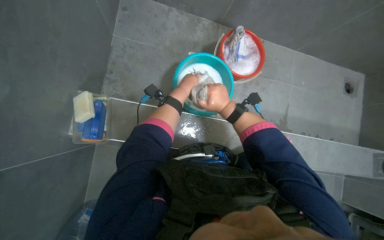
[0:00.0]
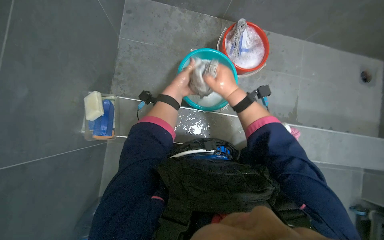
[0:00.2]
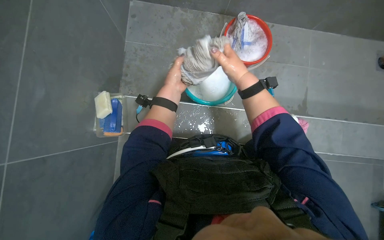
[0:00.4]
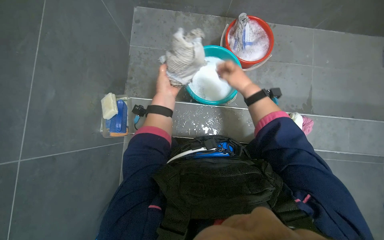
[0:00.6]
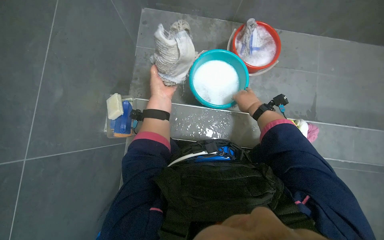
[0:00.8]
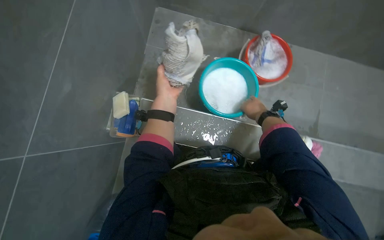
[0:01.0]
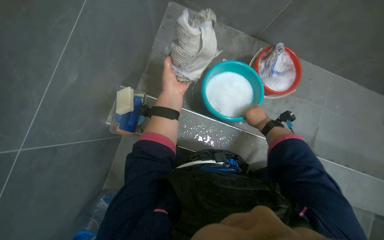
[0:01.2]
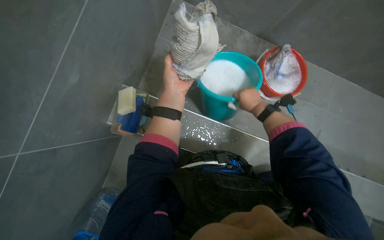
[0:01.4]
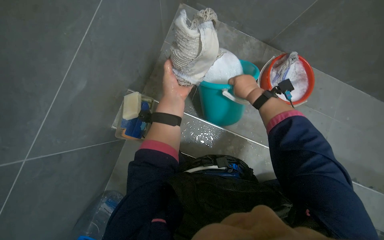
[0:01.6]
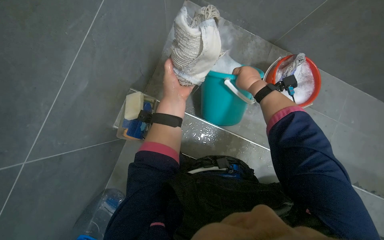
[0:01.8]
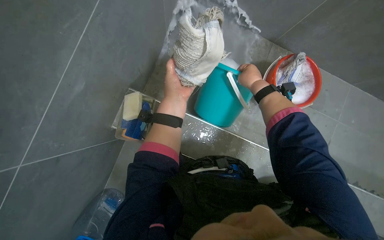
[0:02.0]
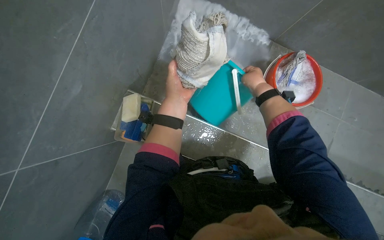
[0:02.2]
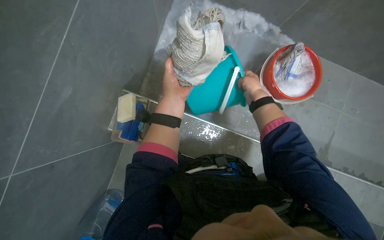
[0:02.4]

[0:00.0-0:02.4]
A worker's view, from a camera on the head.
Job: preparing cleaning supplies.
The whole recording: Washing cloth in bucket. The worker washes a cloth in a bucket, rubbing soap on it to clean it.
0:00.0 to 0:01.2: The left hand shifts approximately 10 cm nearer to the camera. The right hand is displaced farther from the camera and to the right by roughly 15 cm.
0:01.2 to 0:02.4: The right hand shifts roughly 20 cm up the picture and to the left.

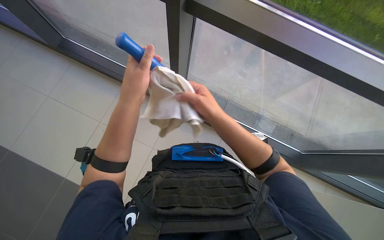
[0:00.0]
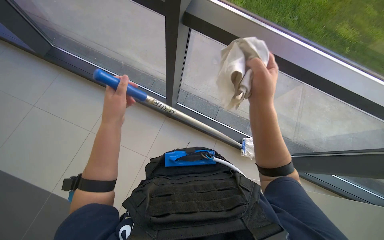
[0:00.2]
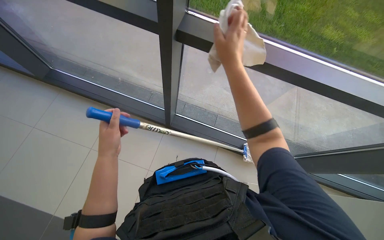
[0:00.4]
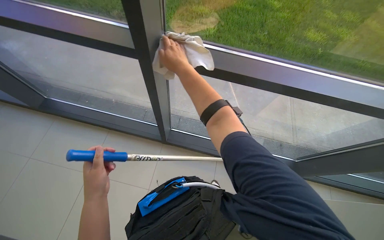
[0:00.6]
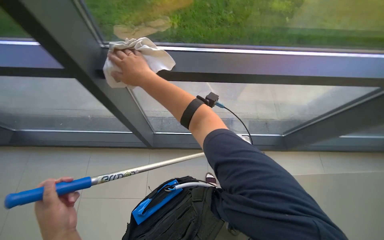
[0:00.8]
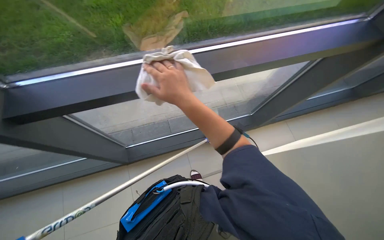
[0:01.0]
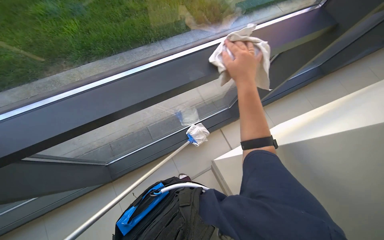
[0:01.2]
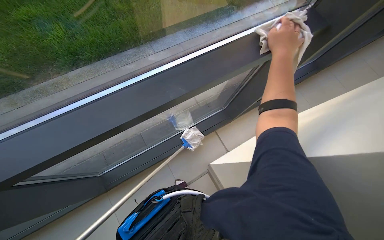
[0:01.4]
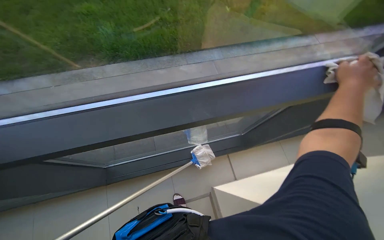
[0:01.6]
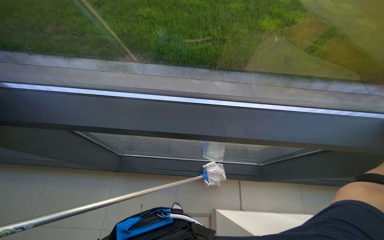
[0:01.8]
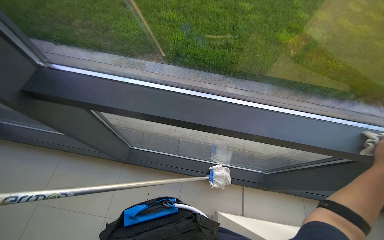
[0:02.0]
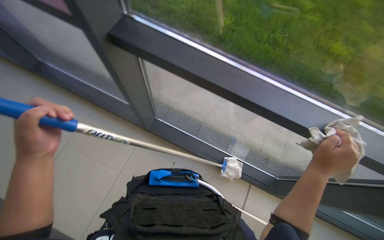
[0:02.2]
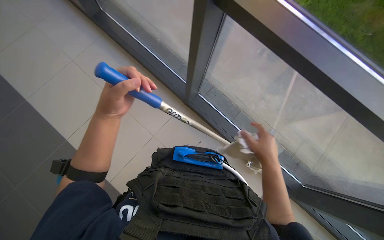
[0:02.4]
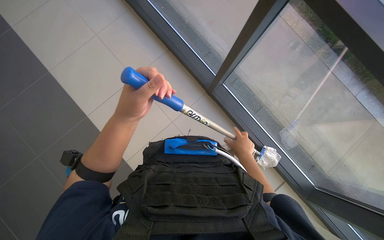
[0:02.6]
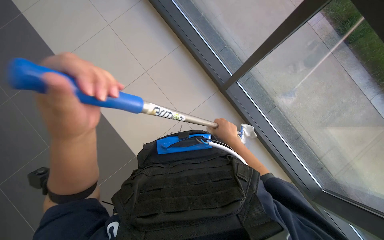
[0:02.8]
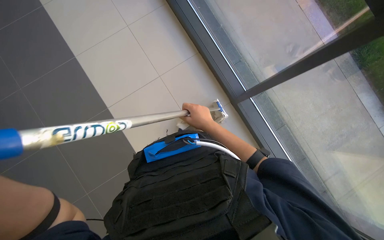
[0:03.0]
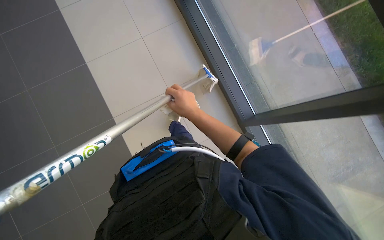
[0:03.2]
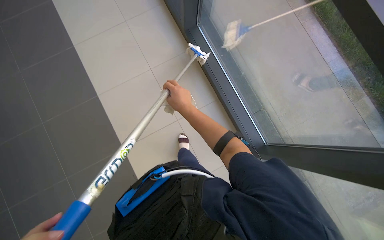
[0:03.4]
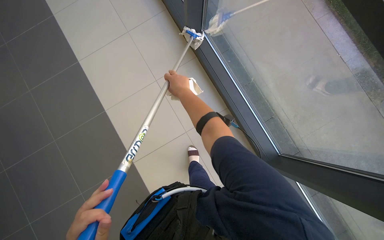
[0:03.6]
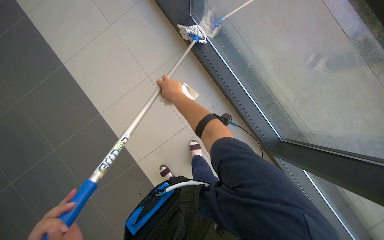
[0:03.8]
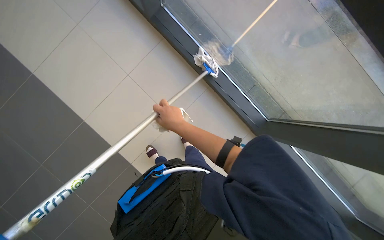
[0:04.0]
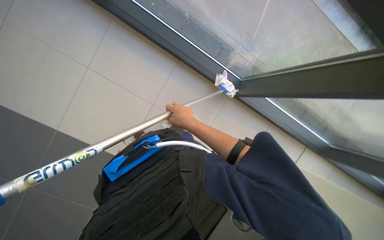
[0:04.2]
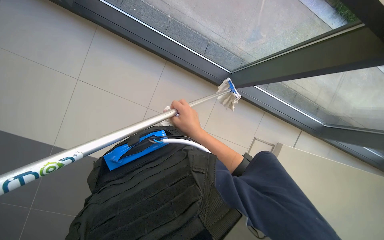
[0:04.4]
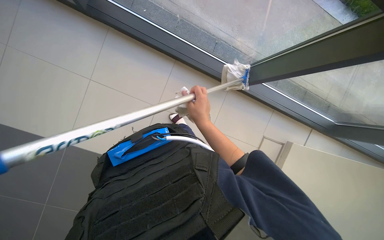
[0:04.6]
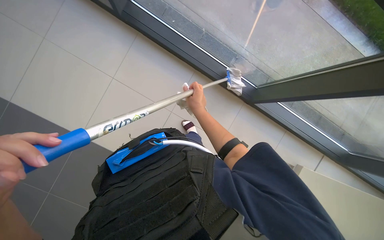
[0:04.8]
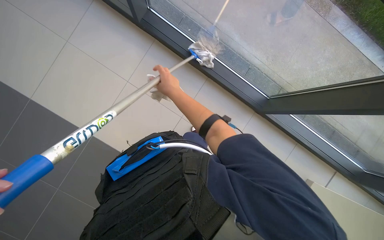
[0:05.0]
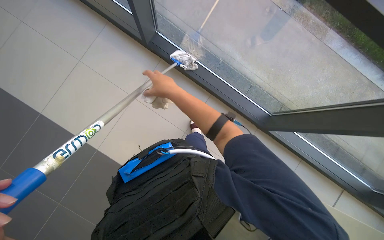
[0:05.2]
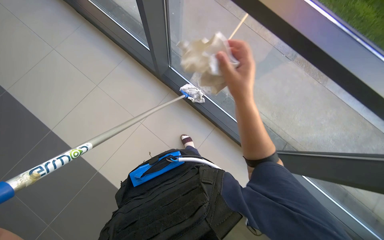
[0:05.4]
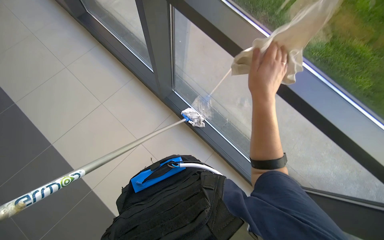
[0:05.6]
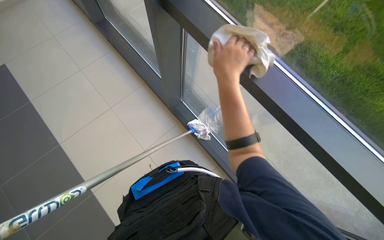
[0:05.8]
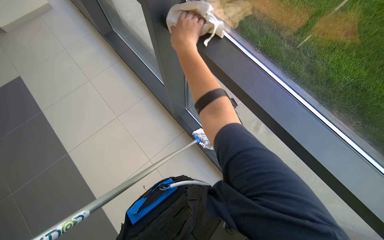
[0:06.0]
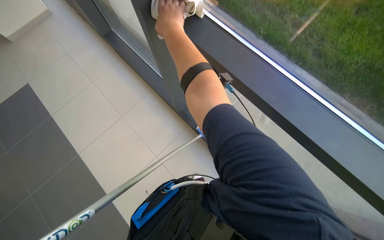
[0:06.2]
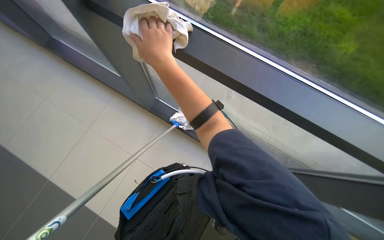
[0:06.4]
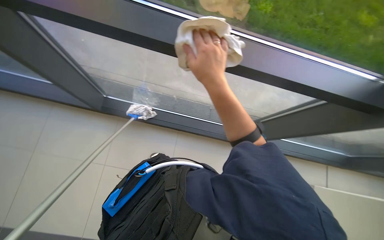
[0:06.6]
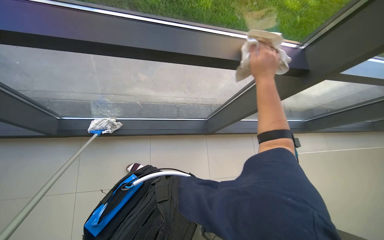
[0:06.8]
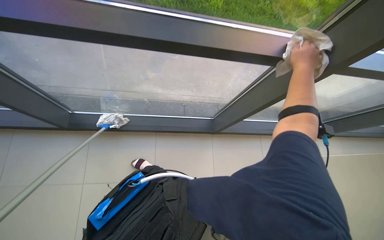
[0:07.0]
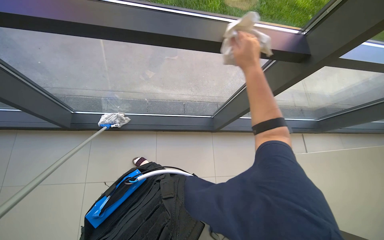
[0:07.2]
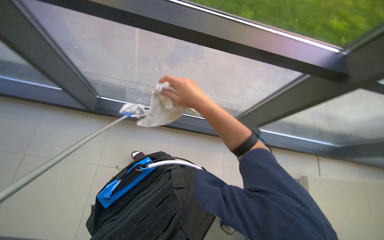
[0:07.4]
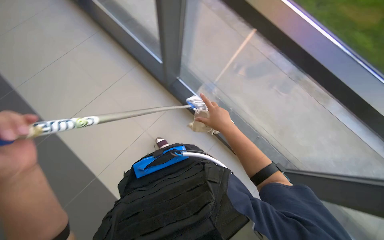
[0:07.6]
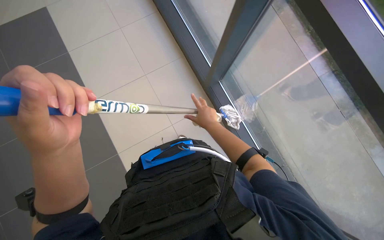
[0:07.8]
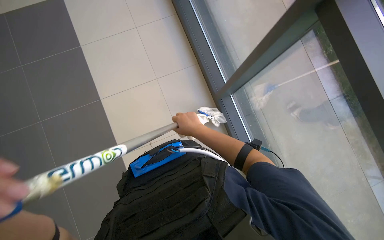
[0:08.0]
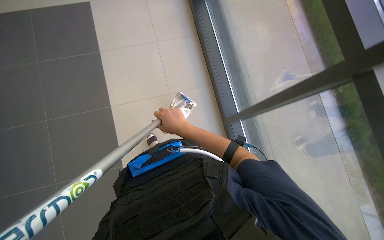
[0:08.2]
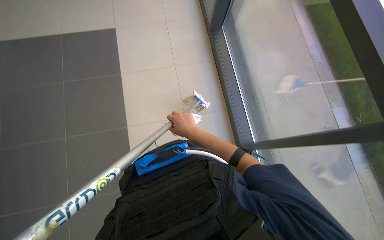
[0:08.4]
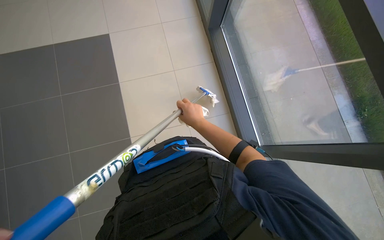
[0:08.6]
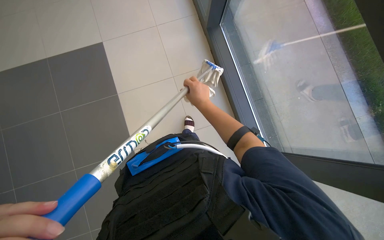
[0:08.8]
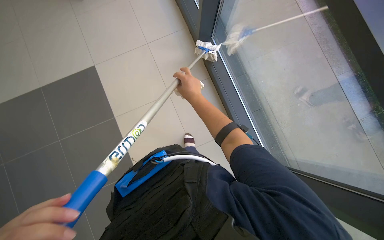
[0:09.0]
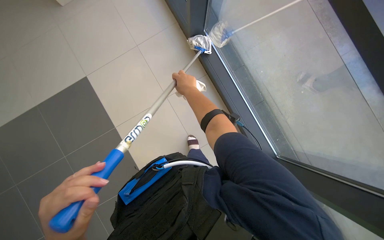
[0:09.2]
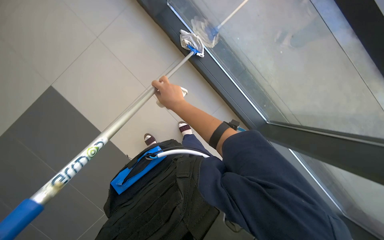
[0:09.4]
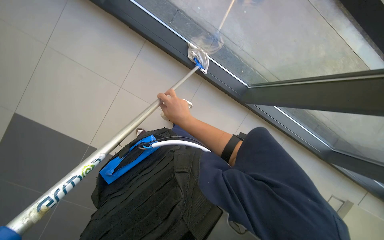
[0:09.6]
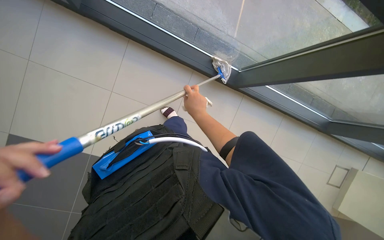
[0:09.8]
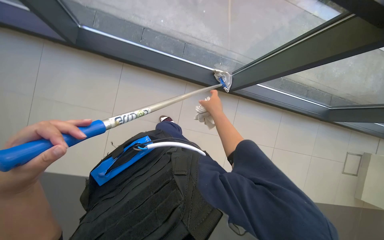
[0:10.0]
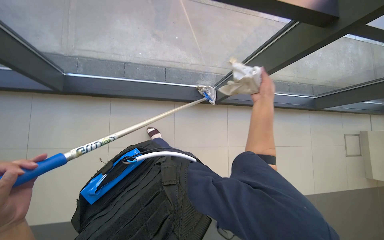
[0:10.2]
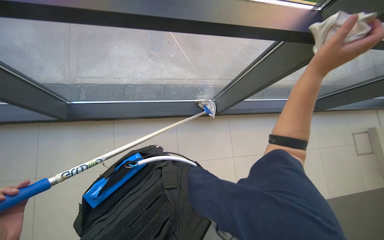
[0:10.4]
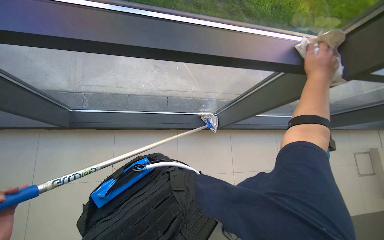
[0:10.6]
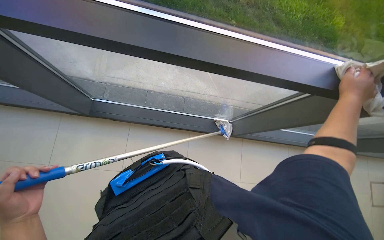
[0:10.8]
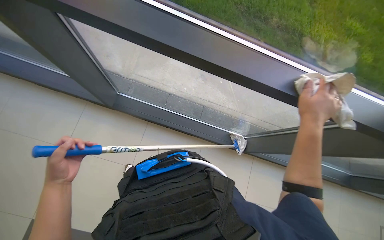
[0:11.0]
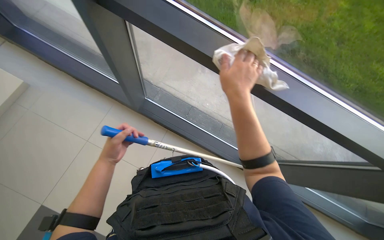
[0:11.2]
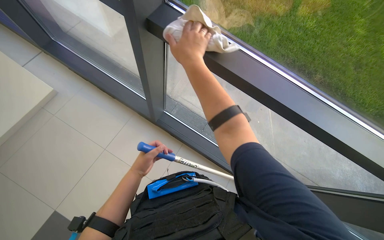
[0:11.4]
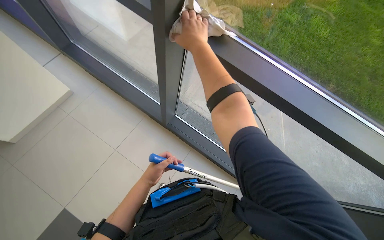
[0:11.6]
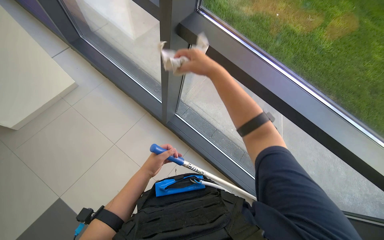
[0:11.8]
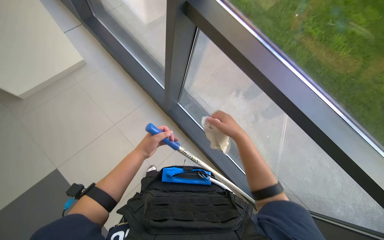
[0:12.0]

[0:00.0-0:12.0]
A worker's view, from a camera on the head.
Job: wiping surfaces.
The whole recording: Wiping window frames with cloth. The worker wipes the window frames using a white cloth.
0:00.0 to 0:01.6: The view tilts about 25 degrees upward. The right hand moves left and right over approximately 50 cm, changing direction 2 times.
0:01.6 to 0:03.0: The head turns to the left by approximately 50 degrees.
0:04.4 to 0:06.0: The wearer looks some 25 degrees further to the left. The camera pitches upward, by some 45 degrees.
0:06.0 to 0:07.6: Everything in view rotates about 25 degrees counterclockwise.
0:09.0 to 0:10.4: Everything in view rotates approximately 35 degrees counterclockwise.
0:10.4 to 0:12.0: The wearer looks roughly 35 degrees further to the left.

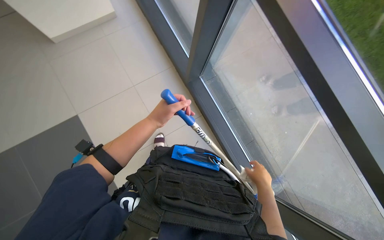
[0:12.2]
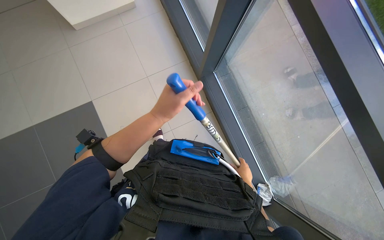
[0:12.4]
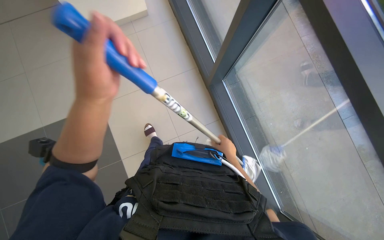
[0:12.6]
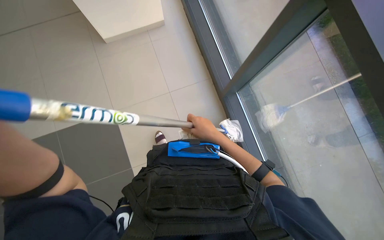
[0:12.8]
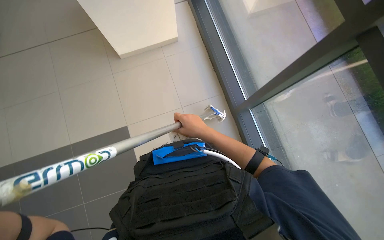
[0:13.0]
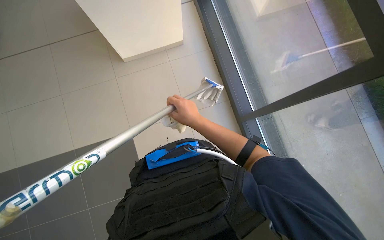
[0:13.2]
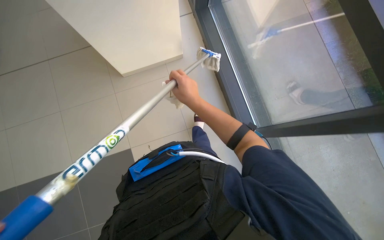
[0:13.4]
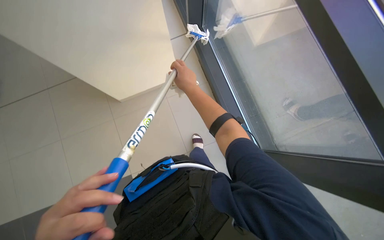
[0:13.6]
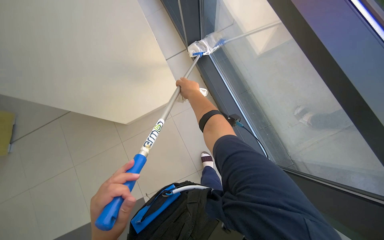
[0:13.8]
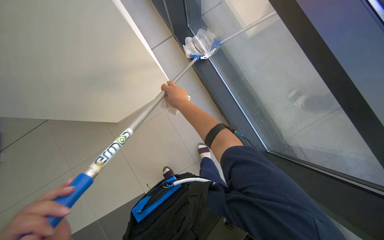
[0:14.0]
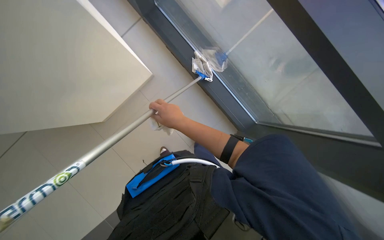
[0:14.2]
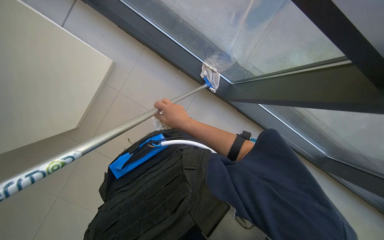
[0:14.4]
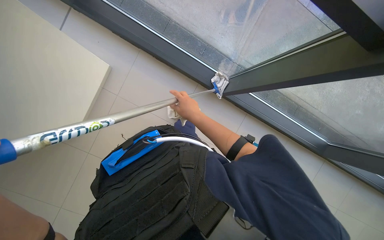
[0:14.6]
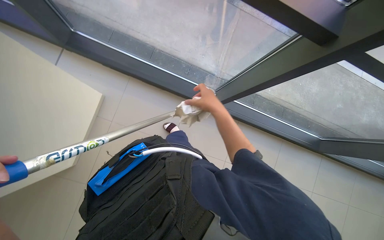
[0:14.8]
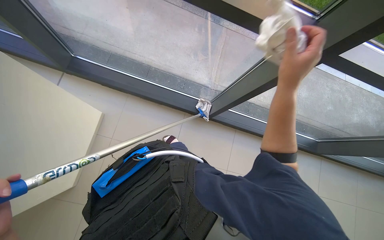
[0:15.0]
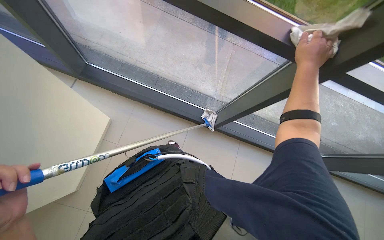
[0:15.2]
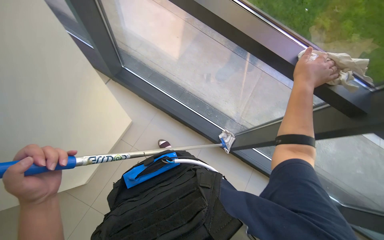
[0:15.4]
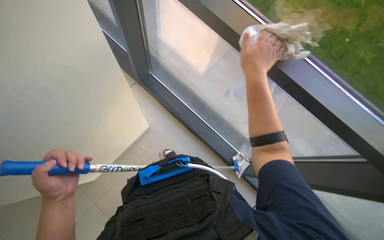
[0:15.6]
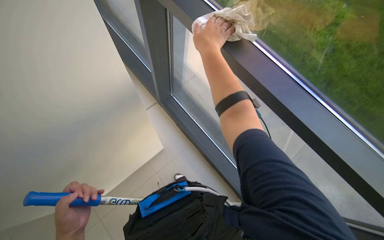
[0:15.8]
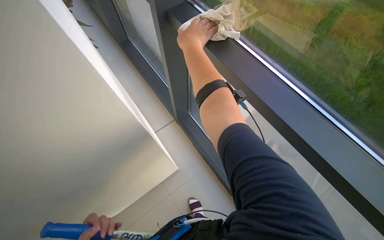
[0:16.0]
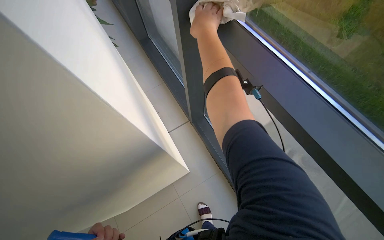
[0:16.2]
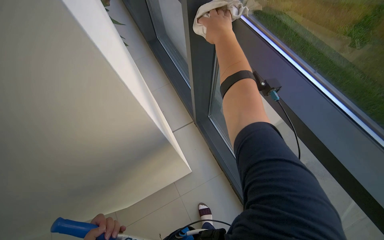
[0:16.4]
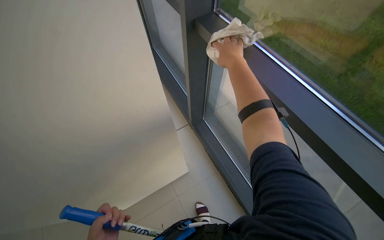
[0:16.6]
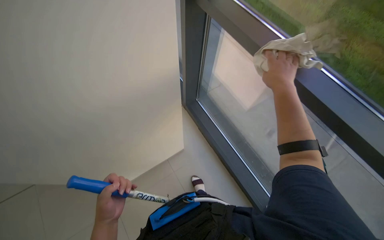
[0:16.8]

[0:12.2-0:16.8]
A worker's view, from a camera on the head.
Job: wiping surfaces.
The whole recording: Wiping window frames with cloth. The worker wipes the window frames using a white cloth.
0:12.2 to 0:13.8: The view tips upward by roughly 10 degrees. The right hand goes approximately 60 cm up the picture and to the left.
0:13.8 to 0:15.2: The view tips upward by approximately 25 degrees. The right hand goes approximately 40 cm to the right.
0:15.2 to 0:16.8: The head turns to the left by some 35 degrees. The wearer looks some 25 degrees further upward.
